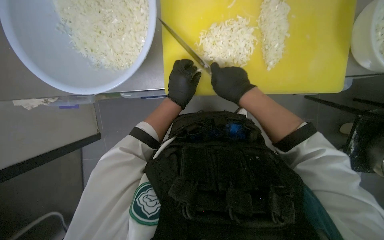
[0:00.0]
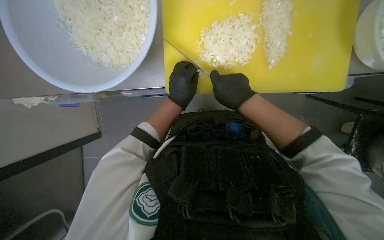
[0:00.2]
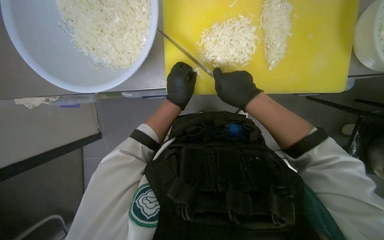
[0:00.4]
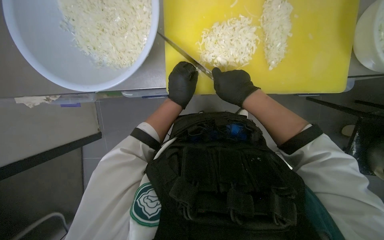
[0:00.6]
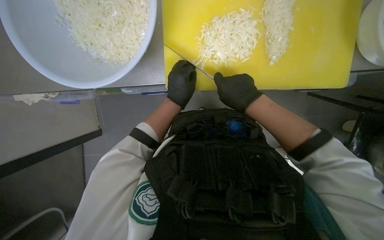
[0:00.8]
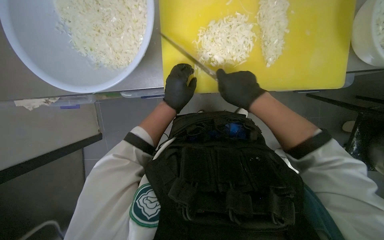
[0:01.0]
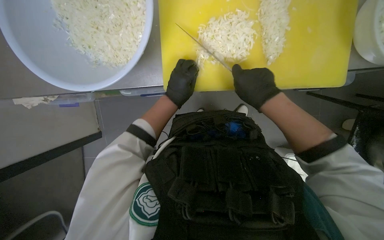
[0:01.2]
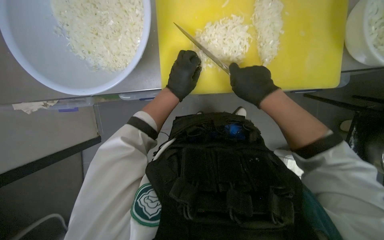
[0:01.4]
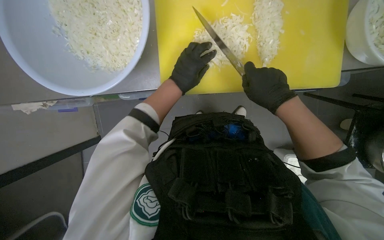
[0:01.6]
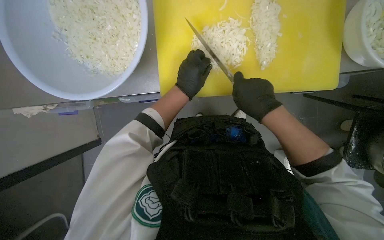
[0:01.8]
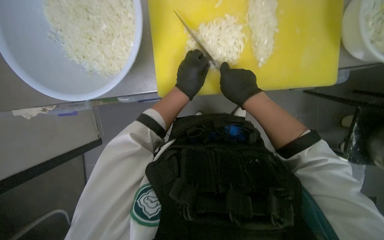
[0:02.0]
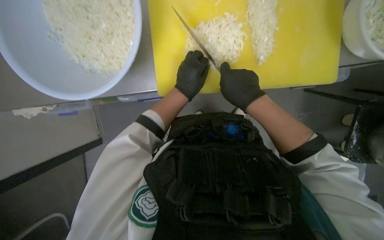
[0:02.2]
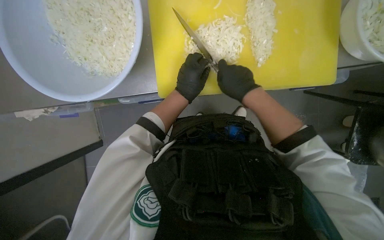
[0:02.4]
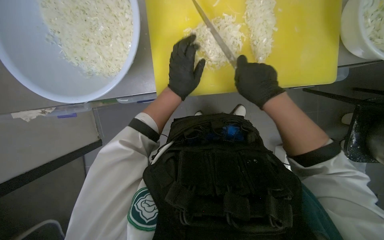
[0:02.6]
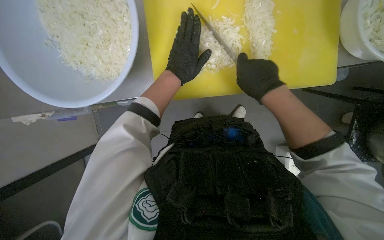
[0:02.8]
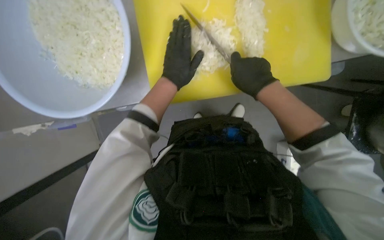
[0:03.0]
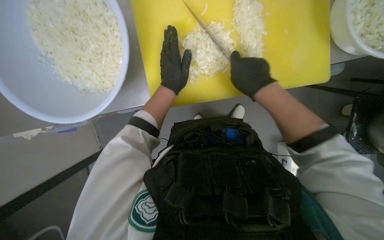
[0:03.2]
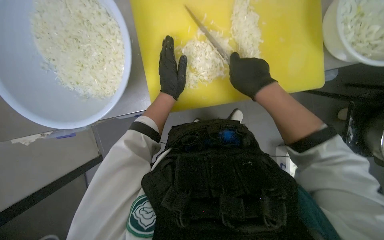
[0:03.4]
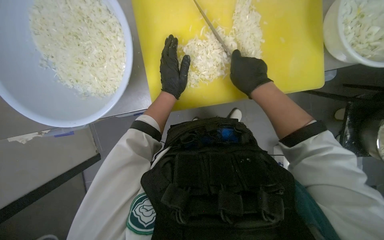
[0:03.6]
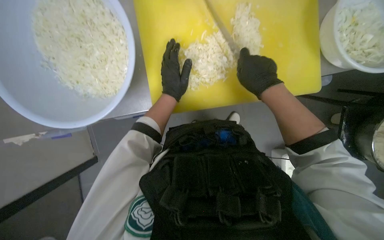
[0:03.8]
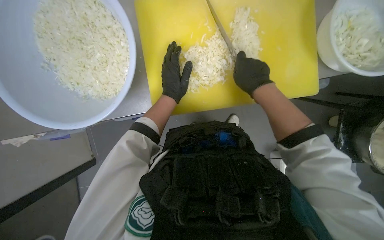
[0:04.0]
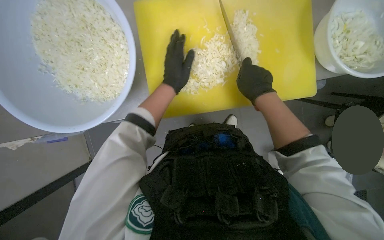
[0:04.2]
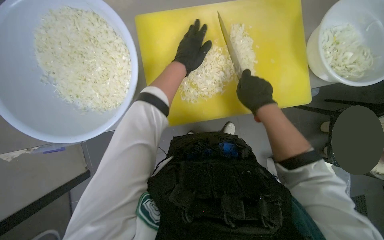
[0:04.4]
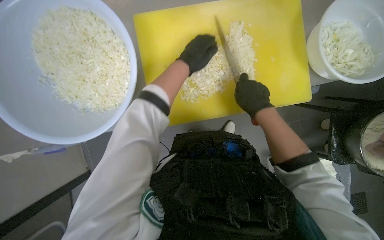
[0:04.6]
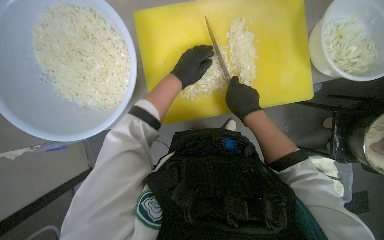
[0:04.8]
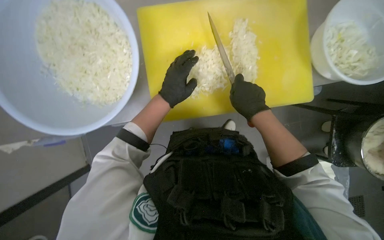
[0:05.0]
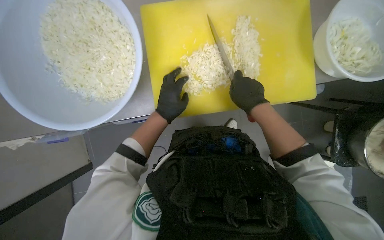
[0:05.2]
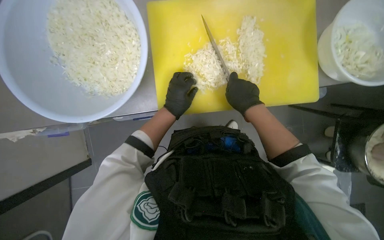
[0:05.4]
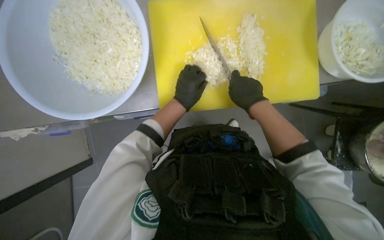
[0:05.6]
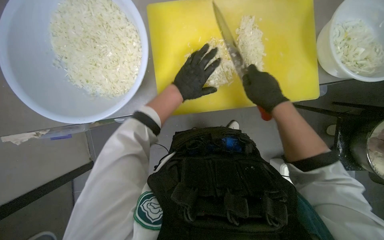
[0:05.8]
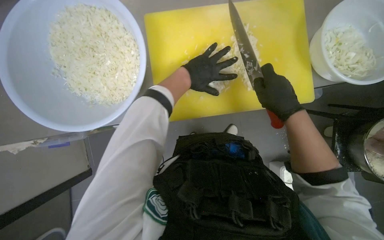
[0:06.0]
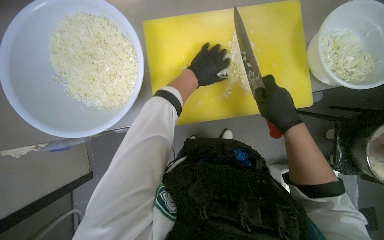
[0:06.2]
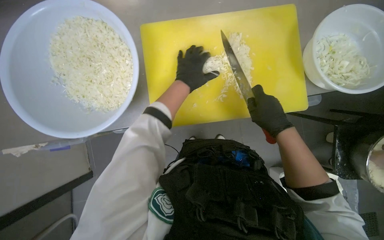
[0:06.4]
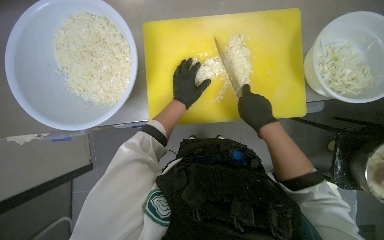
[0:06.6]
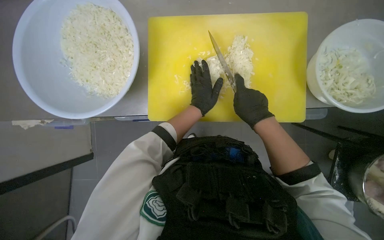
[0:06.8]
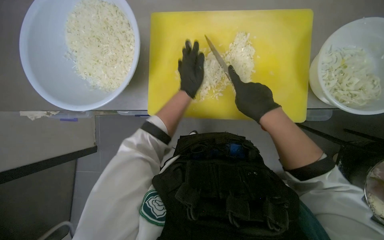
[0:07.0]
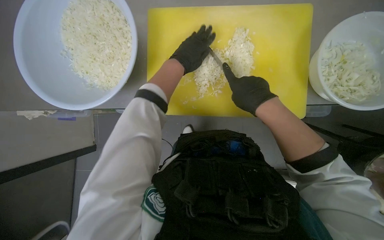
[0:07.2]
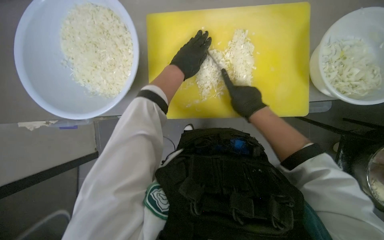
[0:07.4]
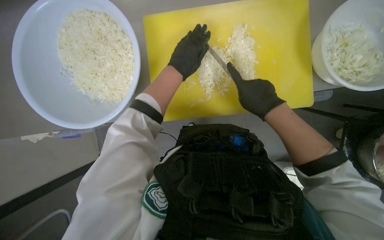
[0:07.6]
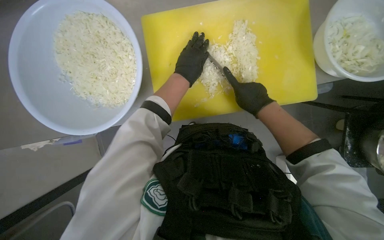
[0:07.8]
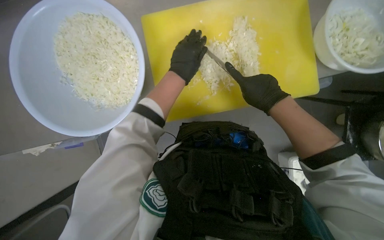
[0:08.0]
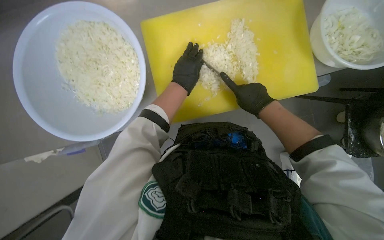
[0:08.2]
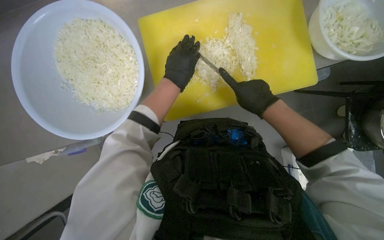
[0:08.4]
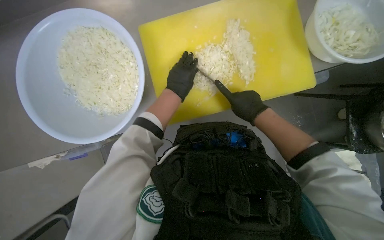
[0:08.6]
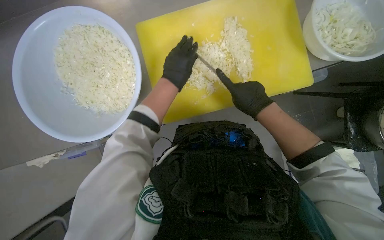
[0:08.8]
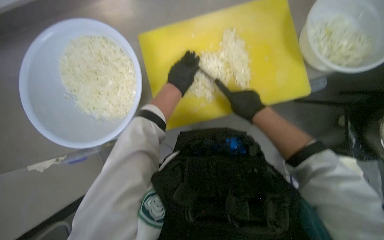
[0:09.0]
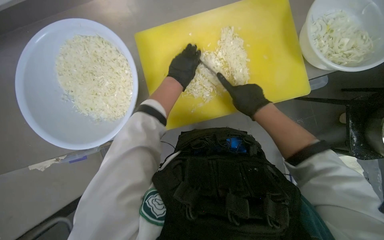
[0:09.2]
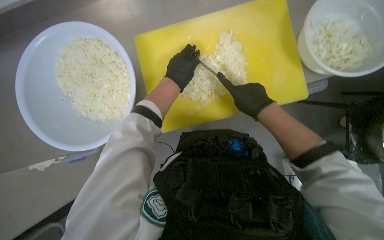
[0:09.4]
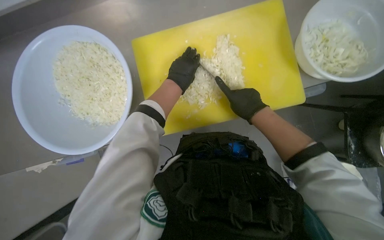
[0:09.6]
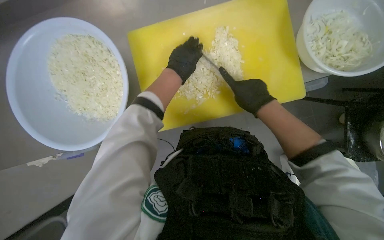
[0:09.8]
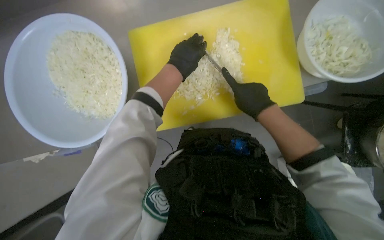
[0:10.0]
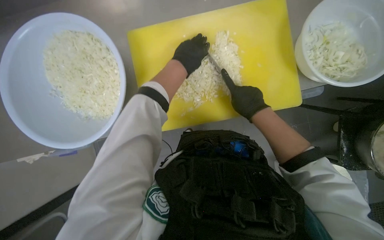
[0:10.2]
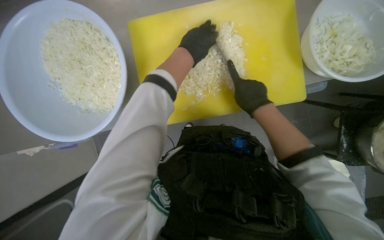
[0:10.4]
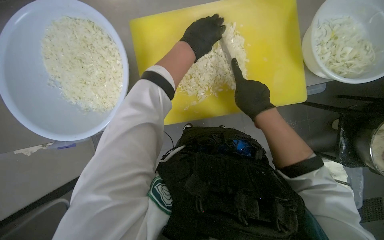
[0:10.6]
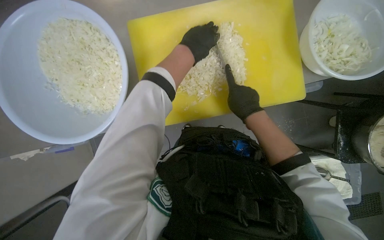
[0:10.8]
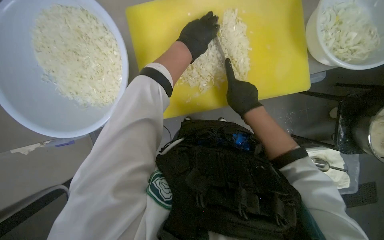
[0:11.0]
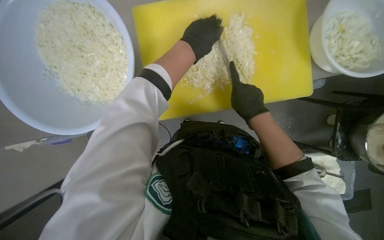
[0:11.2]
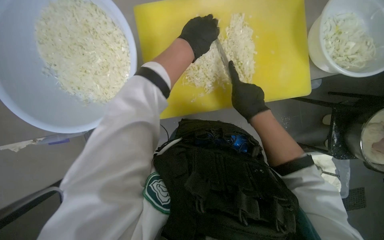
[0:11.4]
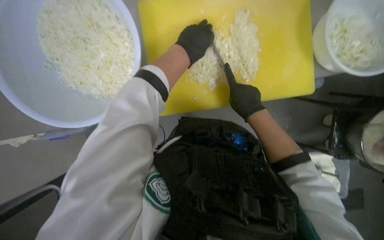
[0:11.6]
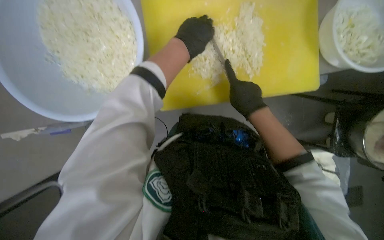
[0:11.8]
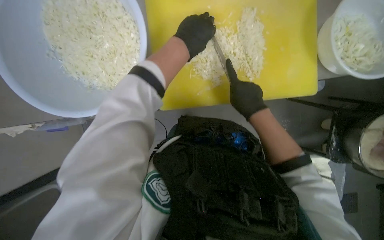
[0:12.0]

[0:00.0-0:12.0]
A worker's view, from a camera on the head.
Job: preparing food.
The whole recording: Chopping onions. The worker chops another piece of onion on the yellow cutting board.
0:00.0 to 0:01.6: The right hand heads to the right, covering roughly 10 cm.
0:01.6 to 0:03.0: The hands are busy where they are.
0:04.4 to 0:06.0: The left hand goes down the picture and returns, some 20 cm each way.
0:06.0 to 0:07.6: The left hand goes down the picture and returns, about 10 cm each way.
0:07.6 to 0:09.0: The hands work in one place, with small movements.
0:09.0 to 0:10.4: The left hand travels up the picture by roughly 10 cm.

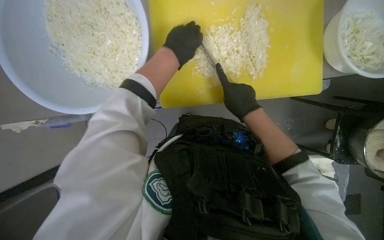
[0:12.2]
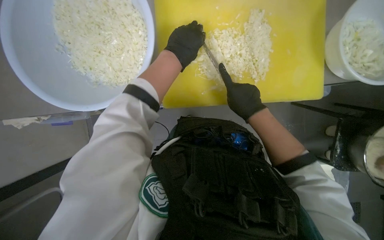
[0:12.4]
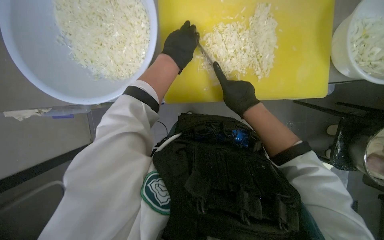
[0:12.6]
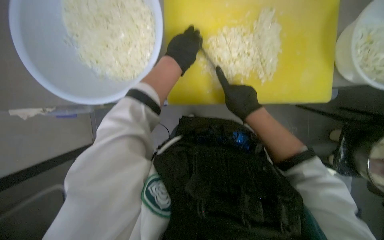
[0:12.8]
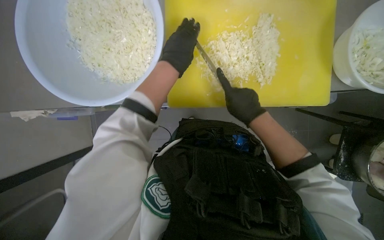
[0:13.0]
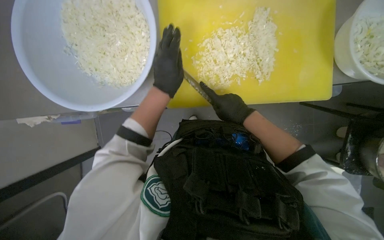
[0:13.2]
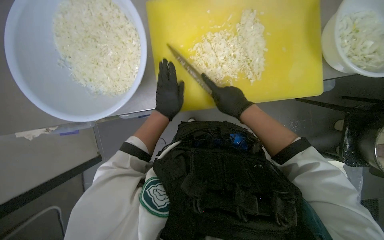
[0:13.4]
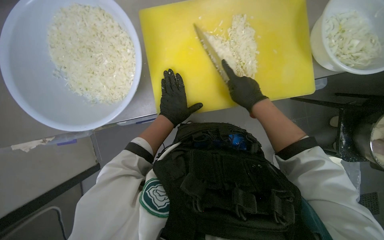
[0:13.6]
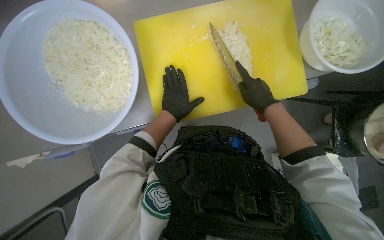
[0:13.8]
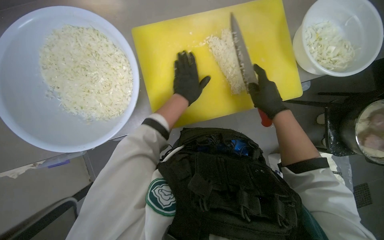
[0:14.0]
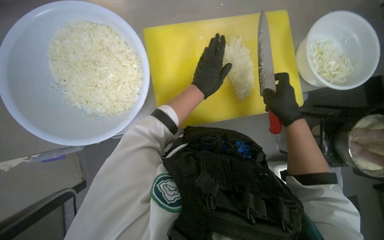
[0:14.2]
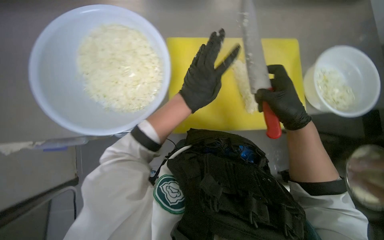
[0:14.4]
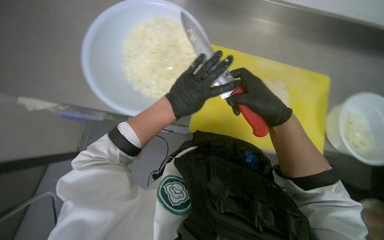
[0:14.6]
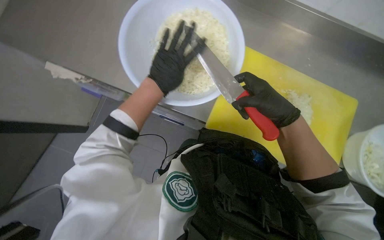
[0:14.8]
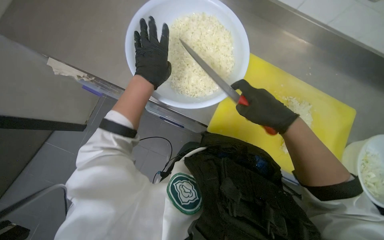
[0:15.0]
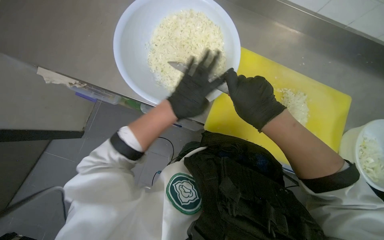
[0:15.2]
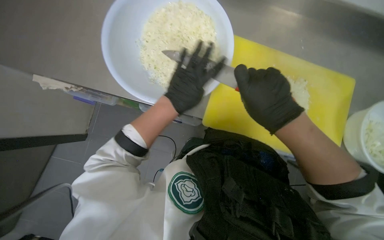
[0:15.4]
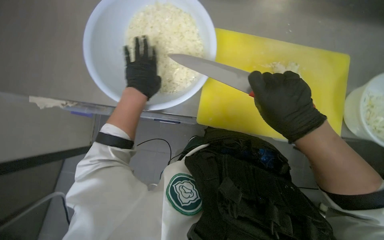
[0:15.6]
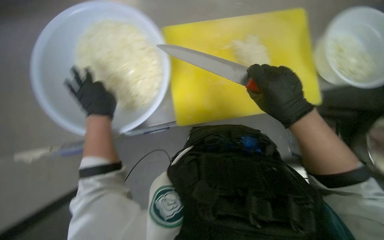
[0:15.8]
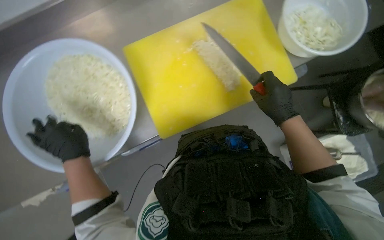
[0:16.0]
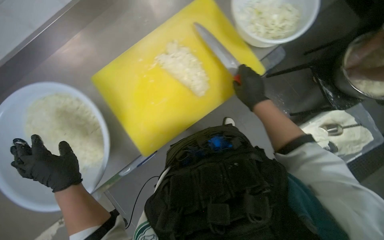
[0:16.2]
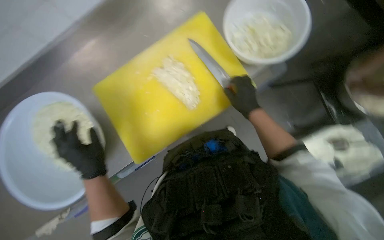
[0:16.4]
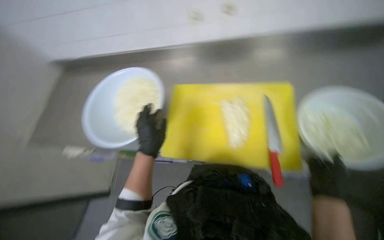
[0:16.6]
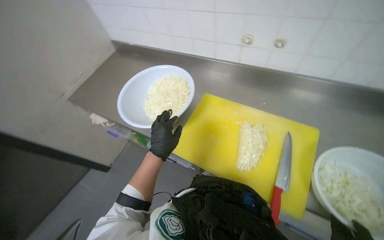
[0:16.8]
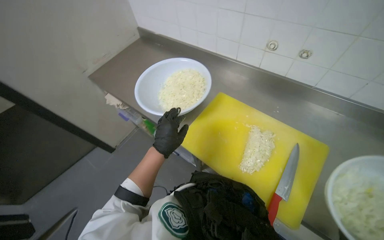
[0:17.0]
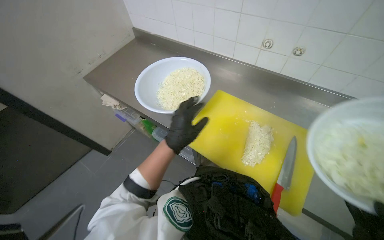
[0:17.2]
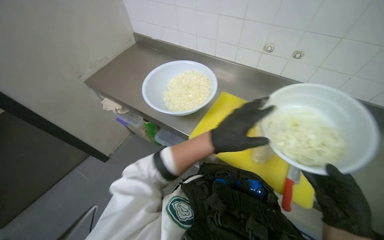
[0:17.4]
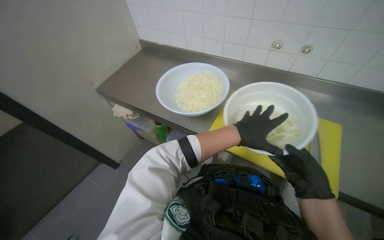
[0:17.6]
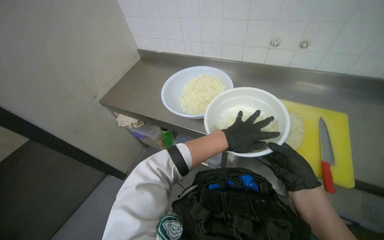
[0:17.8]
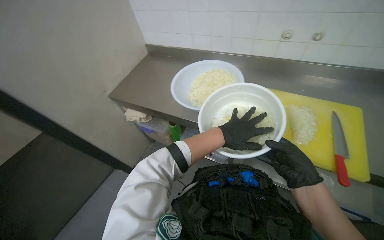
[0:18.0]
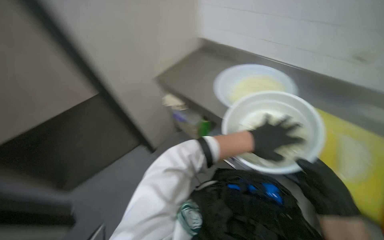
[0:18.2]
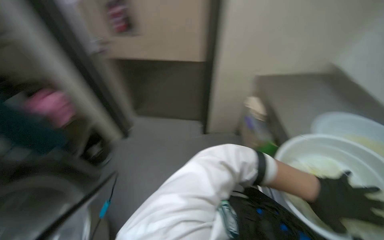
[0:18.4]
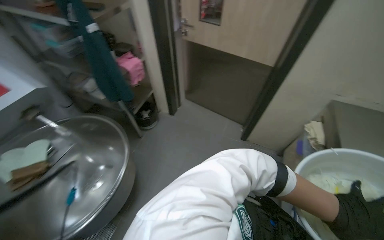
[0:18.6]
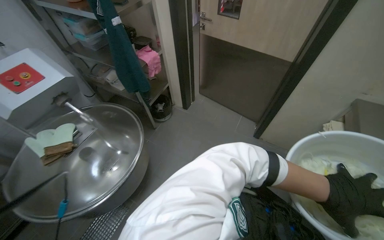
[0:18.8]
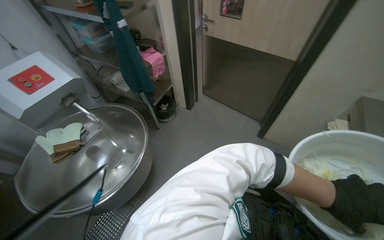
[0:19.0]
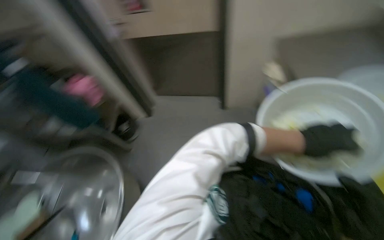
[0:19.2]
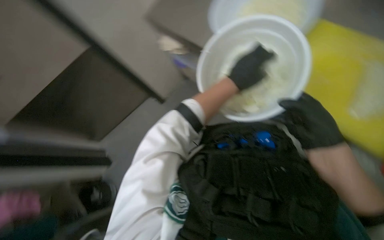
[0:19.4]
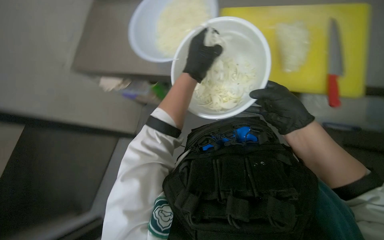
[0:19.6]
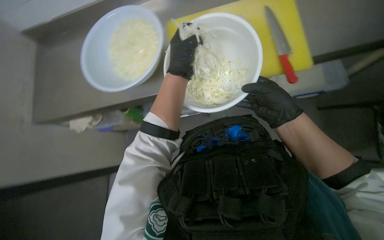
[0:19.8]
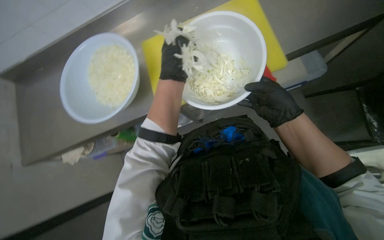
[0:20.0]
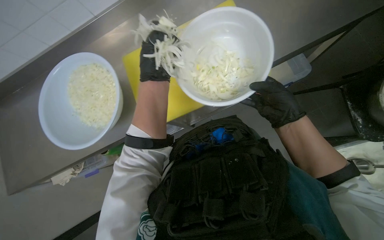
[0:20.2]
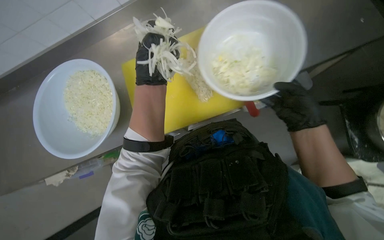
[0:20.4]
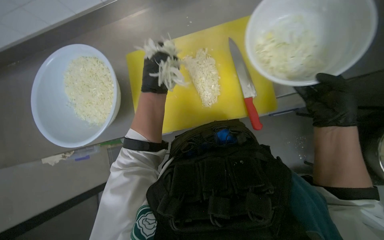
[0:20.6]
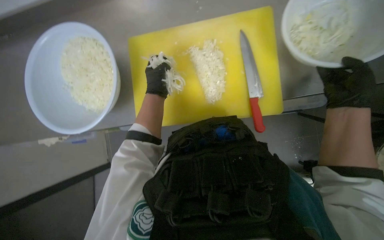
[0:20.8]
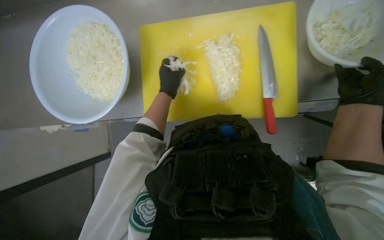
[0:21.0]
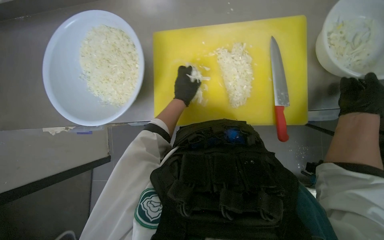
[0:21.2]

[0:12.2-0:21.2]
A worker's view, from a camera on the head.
Job: preparing food.
The whole recording: Chopping onions. The worker chops another piece of onion on the yellow cutting board.
0:12.2 to 0:13.8: The left hand travels down the picture and farther from the camera by about 10 cm, while the right hand shifts some 10 cm to the right.
0:13.8 to 0:15.2: The left hand goes left and right, some 15 cm each way, reversing 2 times. The right hand goes roughly 25 cm nearer to the camera and to the left.
0:16.6 to 0:18.2: The head rotates some 35 degrees to the left.
0:19.8 to 0:21.2: The right hand travels to the right by approximately 15 cm. The left hand goes roughly 10 cm down the picture.
